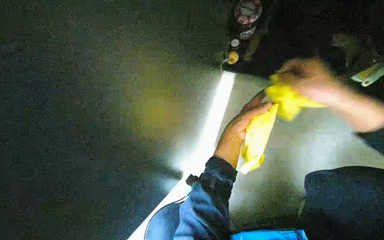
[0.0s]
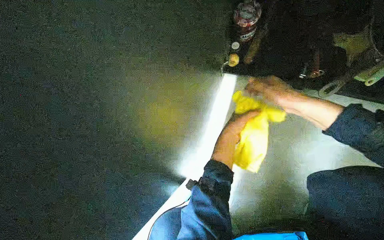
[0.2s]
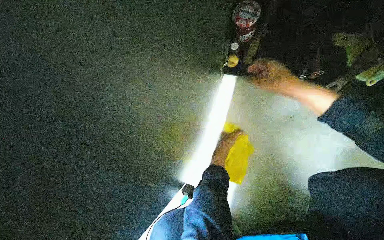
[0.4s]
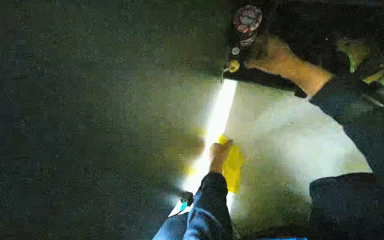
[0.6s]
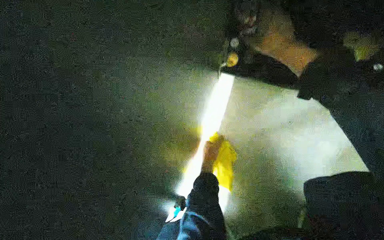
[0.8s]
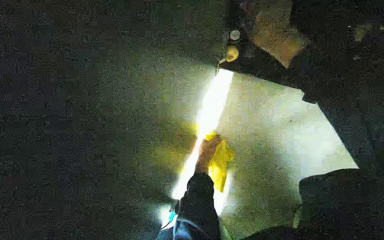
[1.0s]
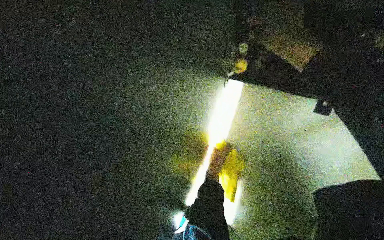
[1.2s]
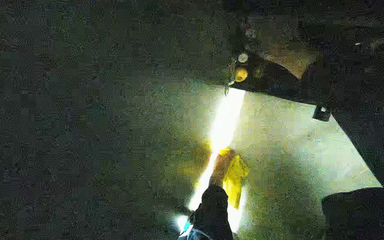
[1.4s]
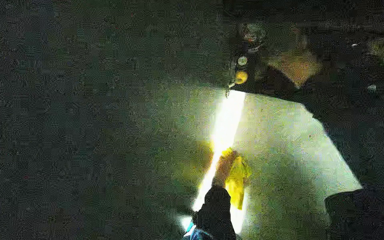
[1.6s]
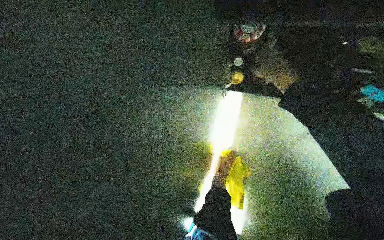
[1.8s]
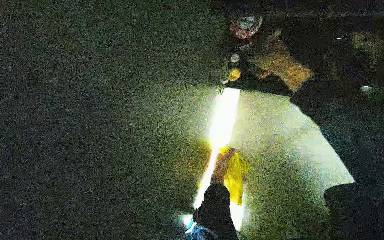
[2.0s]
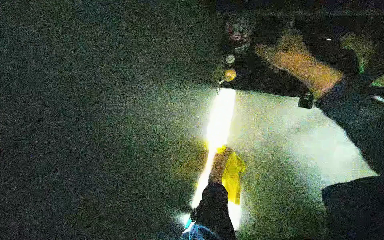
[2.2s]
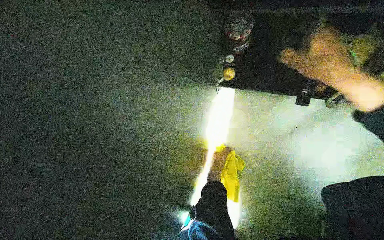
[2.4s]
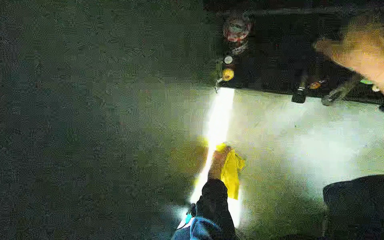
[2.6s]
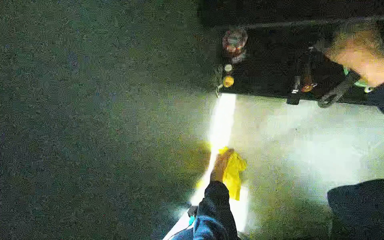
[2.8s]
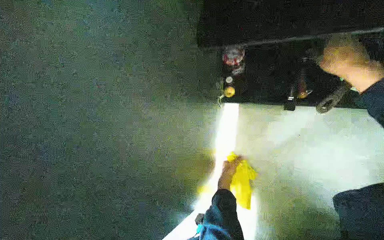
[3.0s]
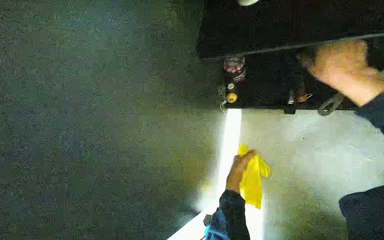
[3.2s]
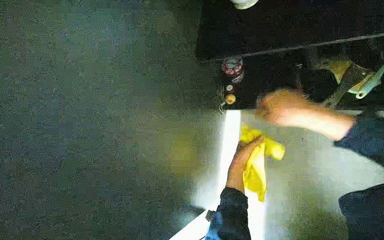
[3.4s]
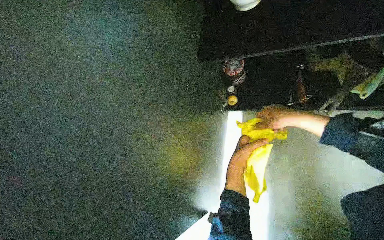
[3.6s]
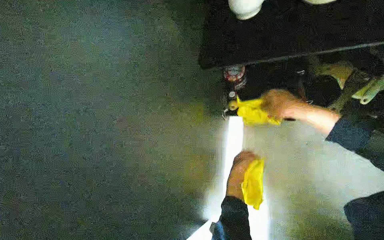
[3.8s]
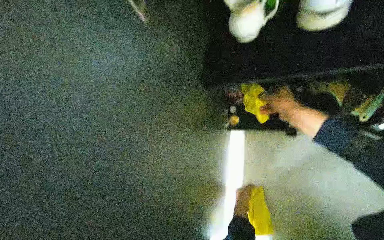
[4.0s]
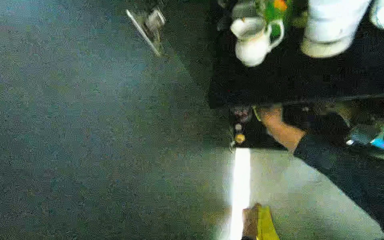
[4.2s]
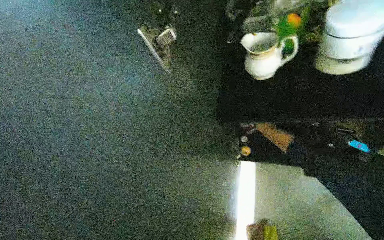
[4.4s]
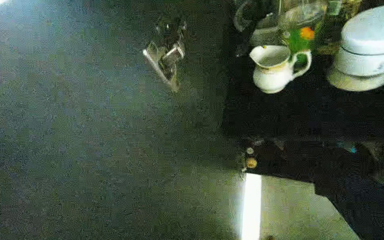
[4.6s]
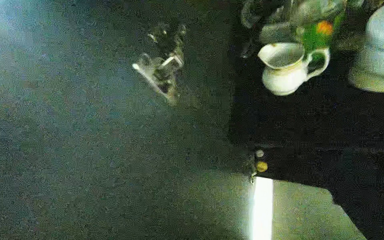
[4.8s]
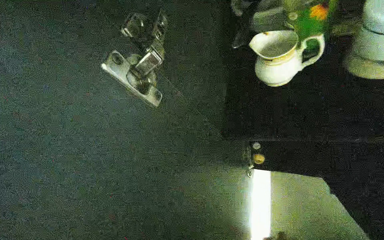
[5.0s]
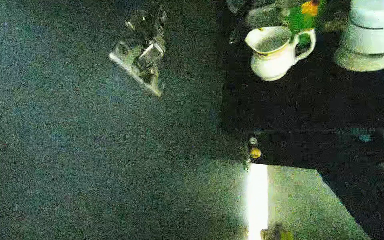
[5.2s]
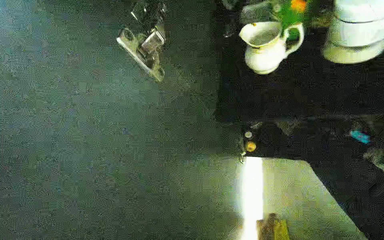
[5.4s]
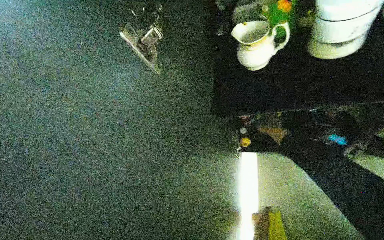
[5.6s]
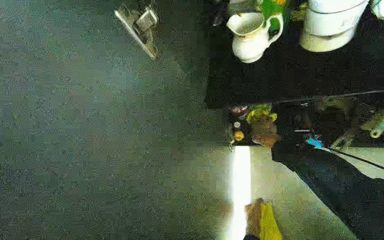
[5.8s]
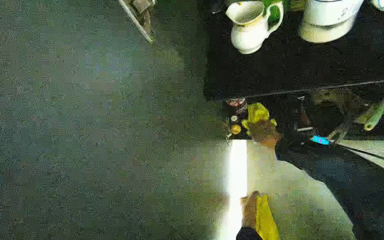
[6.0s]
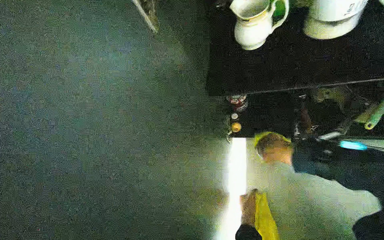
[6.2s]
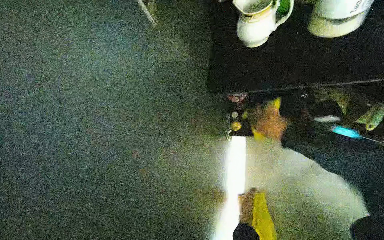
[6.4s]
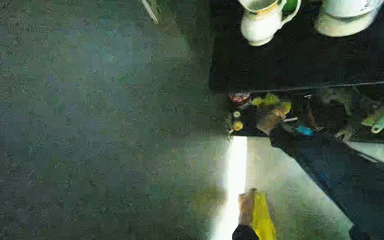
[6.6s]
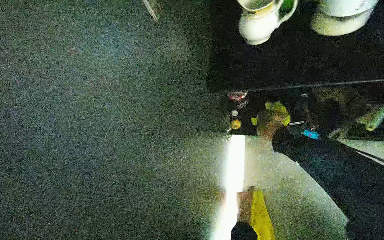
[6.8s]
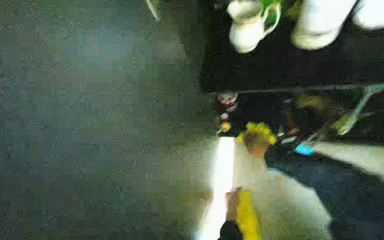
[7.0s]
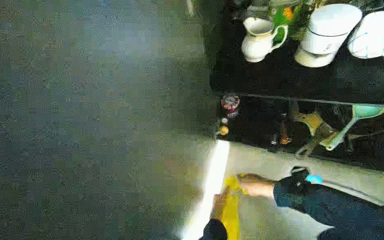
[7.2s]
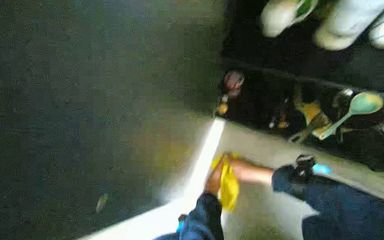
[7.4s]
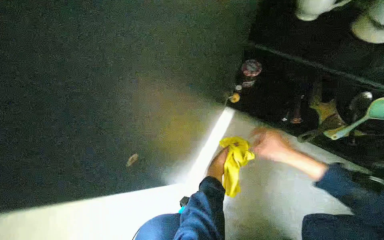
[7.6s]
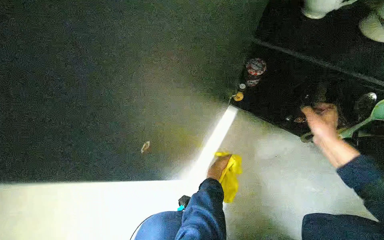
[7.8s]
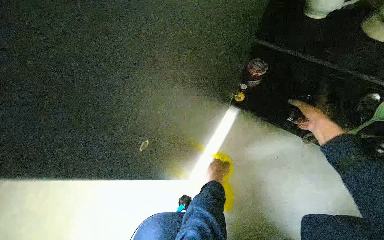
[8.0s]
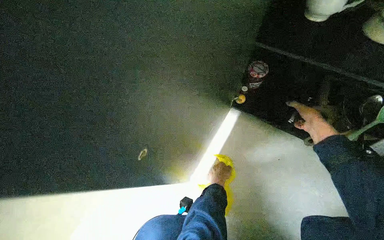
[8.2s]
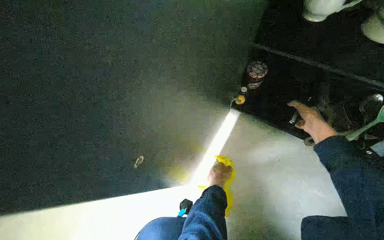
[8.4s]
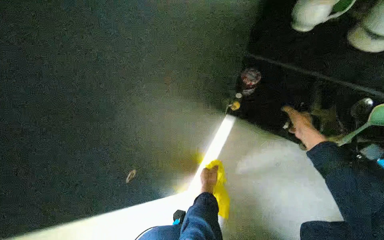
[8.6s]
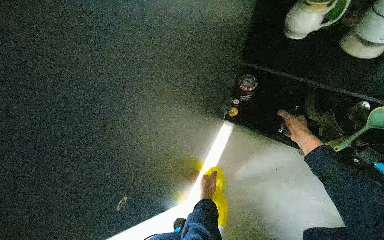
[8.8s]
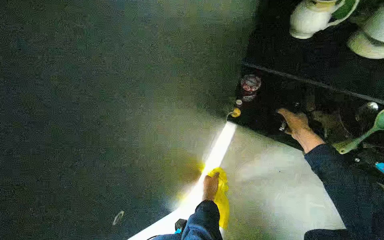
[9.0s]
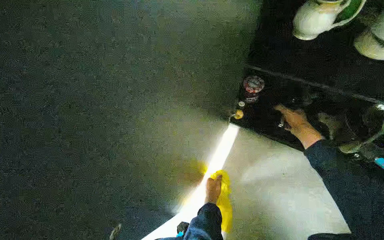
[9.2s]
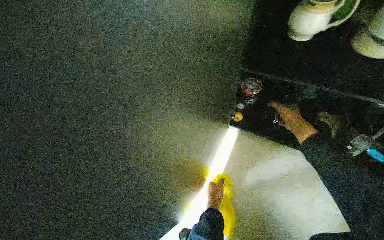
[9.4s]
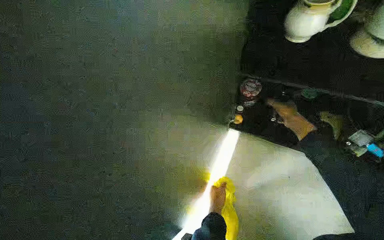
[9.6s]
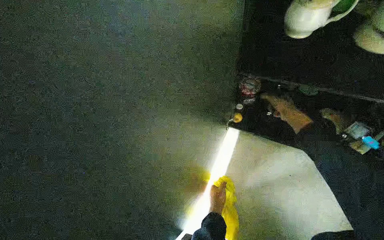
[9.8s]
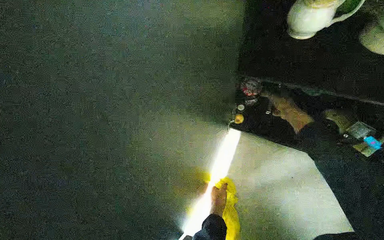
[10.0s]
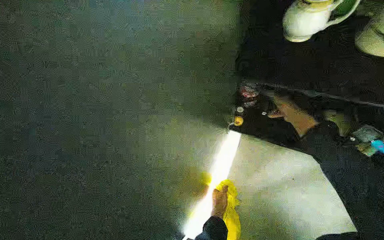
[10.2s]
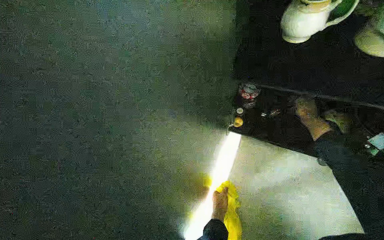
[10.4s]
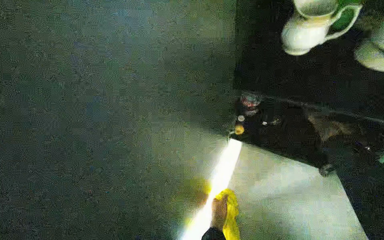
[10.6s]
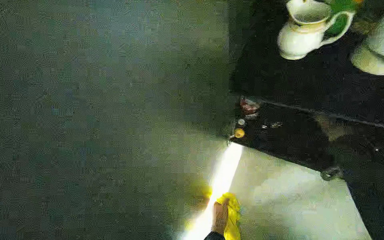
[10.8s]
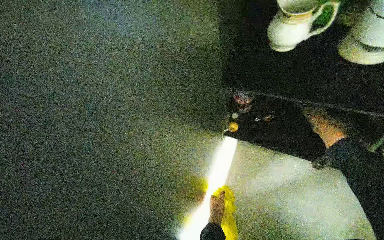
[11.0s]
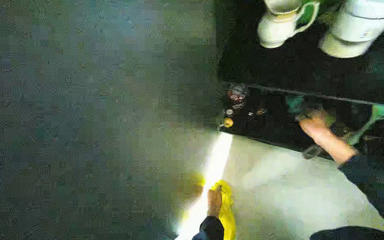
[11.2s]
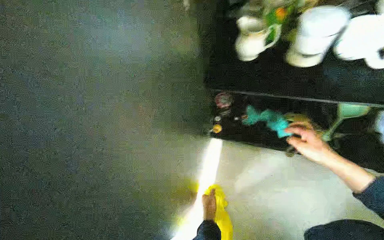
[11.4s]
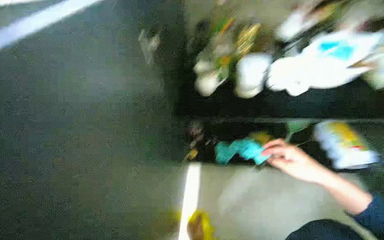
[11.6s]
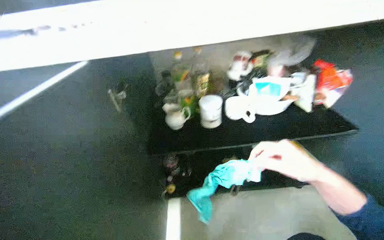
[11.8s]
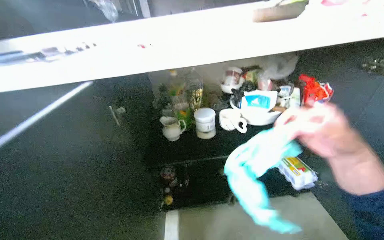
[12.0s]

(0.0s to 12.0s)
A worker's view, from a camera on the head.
Job: cleaning kitchen.
The whole recording: Cleaning kitchen cabinet. The worker wipes cups, cleans and organizes items inside the cabinet, and wipes the cabinet doors.
0.0s - 1.6s: The left hand is displaced farther from the camera and down the picture by some 25 cm.
1.6s - 3.0s: The left hand is displaced nearer to the camera by some 10 cm.
3.0s - 4.4s: The right hand heads farther from the camera, covering approximately 40 cm.
6.0s - 7.6s: The scene rotates clockwise by roughly 25 degrees.
7.6s - 9.0s: The right hand shifts approximately 20 cm up the picture, to the right and farther from the camera.
9.0s - 10.4s: The right hand heads to the right and farther from the camera, covering approximately 20 cm.
10.4s - 12.0s: The wearer's head swings about 30 degrees to the right. The camera pitches upward, by roughly 30 degrees.

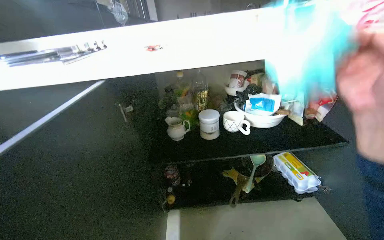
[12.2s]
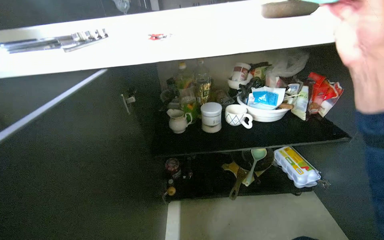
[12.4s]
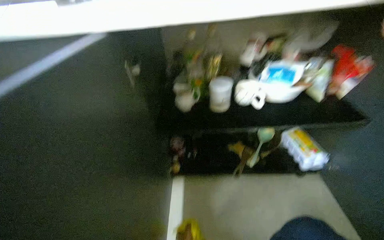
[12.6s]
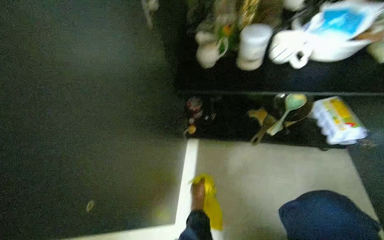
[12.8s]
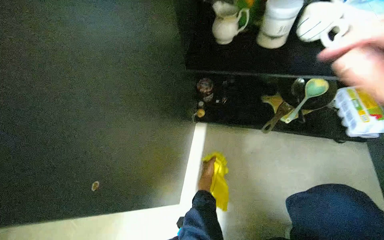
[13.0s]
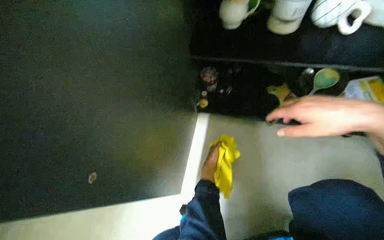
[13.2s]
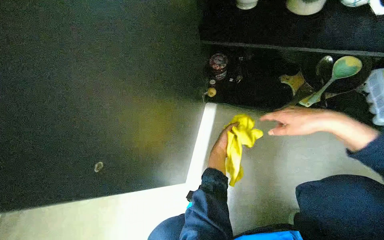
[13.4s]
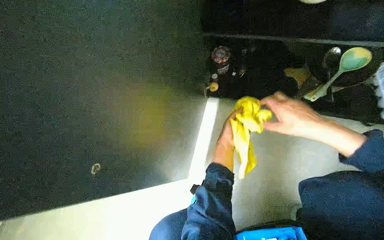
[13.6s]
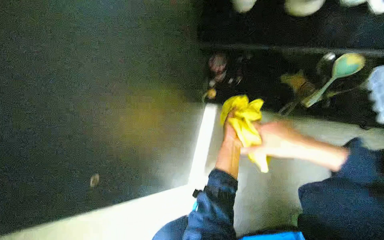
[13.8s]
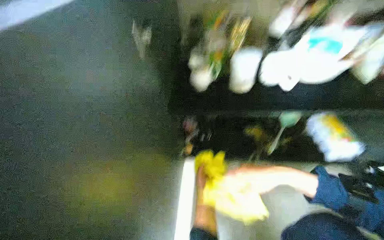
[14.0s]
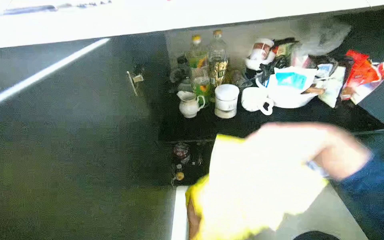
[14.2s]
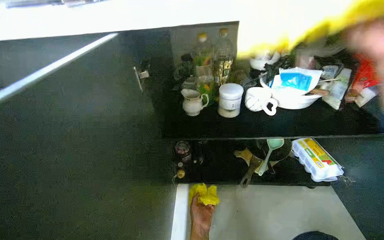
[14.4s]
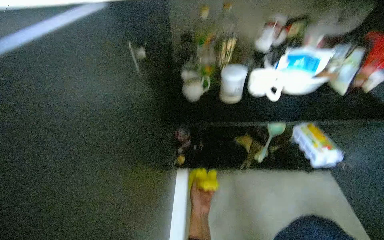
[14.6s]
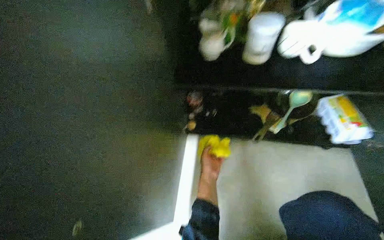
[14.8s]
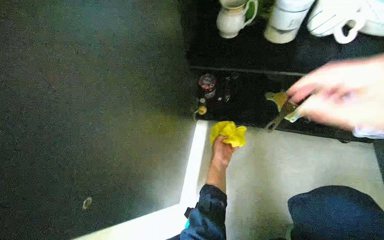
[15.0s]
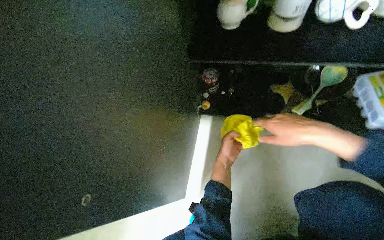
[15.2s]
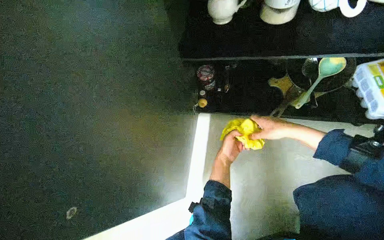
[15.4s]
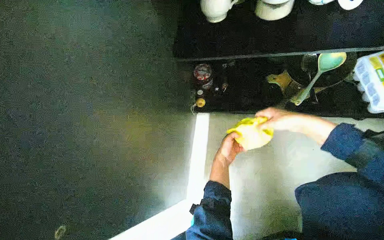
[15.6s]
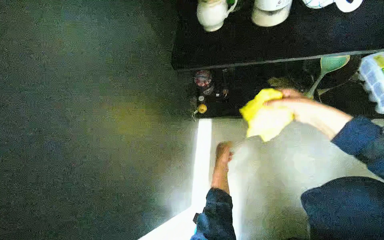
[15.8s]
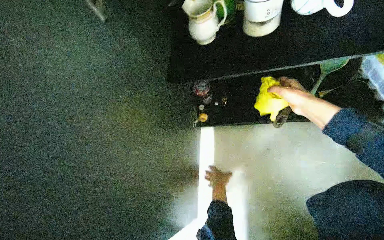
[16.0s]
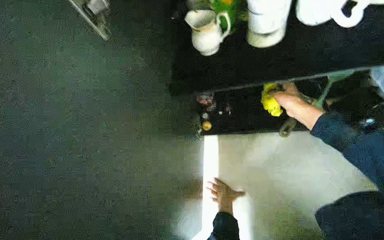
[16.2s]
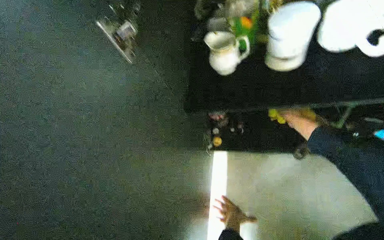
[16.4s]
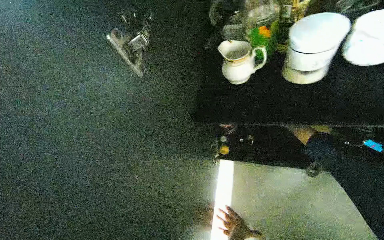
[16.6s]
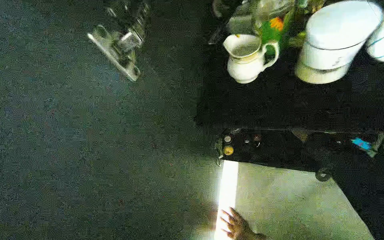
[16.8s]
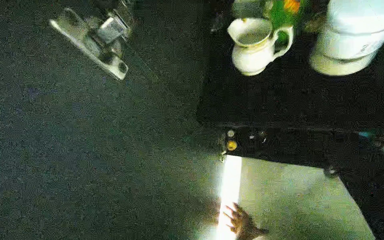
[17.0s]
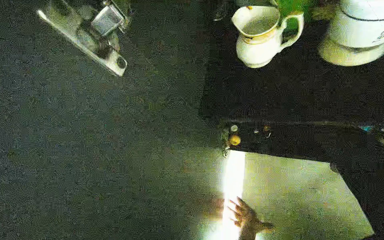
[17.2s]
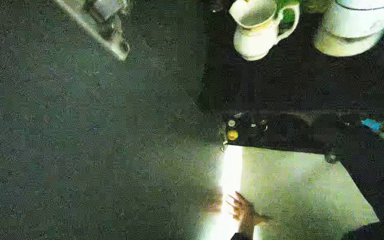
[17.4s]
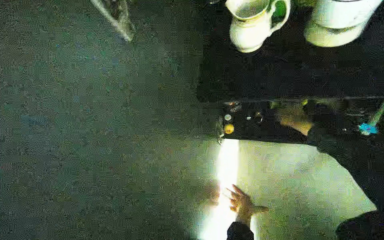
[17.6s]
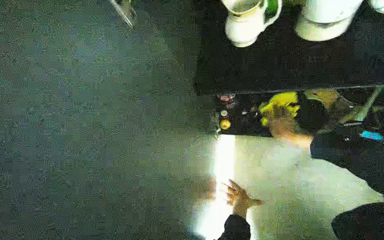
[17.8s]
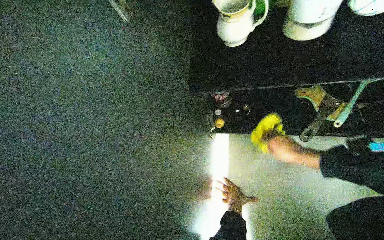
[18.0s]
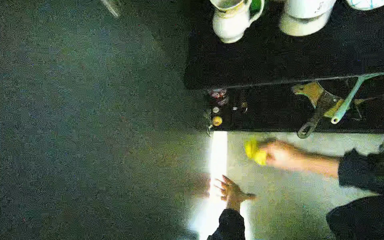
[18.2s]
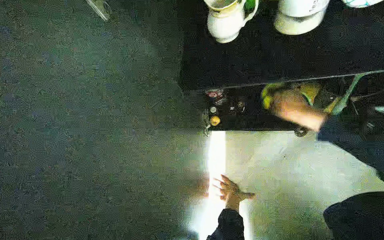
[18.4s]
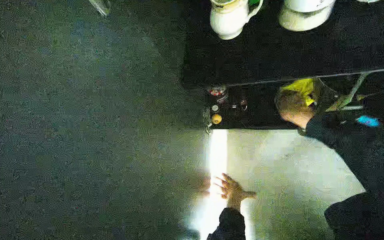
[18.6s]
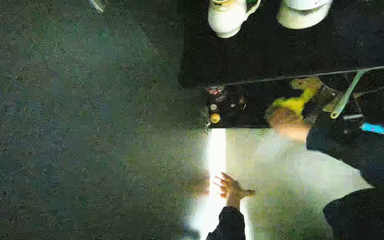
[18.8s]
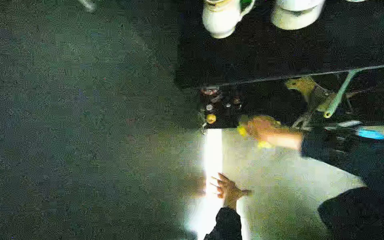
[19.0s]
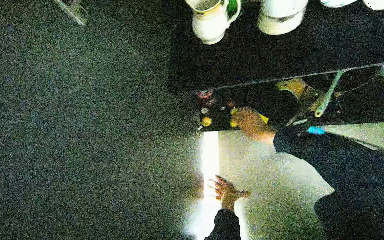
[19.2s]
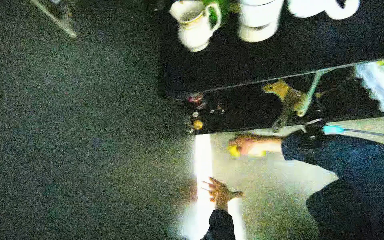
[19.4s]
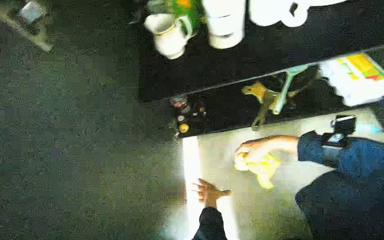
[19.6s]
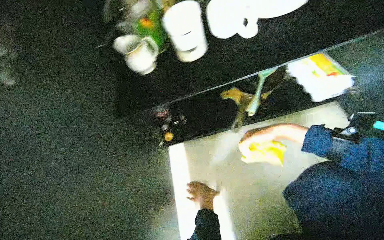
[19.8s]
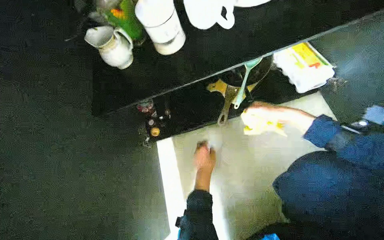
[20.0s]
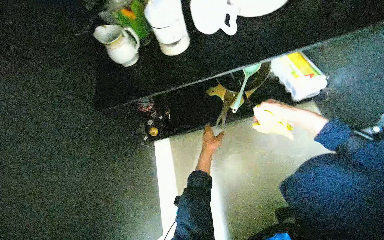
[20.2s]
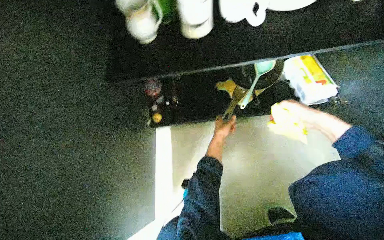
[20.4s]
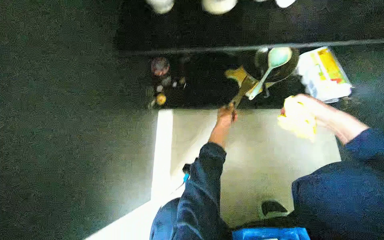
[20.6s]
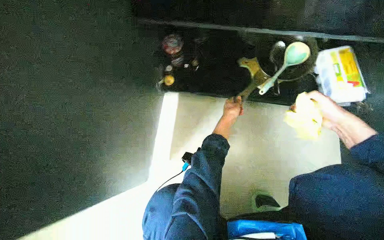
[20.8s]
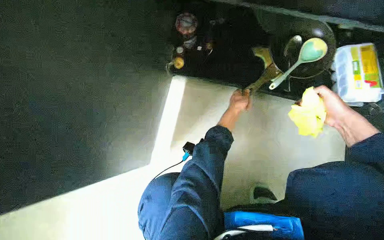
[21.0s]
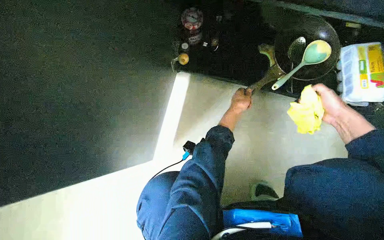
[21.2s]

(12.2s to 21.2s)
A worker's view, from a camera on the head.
Job: cleaning kitchen.
The whole recording: Cleaning kitchen cabinet. The worker wipes cups, cleans and organizes items inside the cabinet, and wipes the cabinet doors.
12.2s - 13.8s: The head turns to the left by approximately 15 degrees. The wearer looks roughly 40 degrees further downward.
18.2s - 19.8s: The right hand travels nearer to the camera by approximately 15 cm.
19.8s - 21.2s: The camera pitches downward, by approximately 15 degrees. Everything in view rotates some 30 degrees clockwise. The right hand shifts about 15 cm to the right. The left hand is displaced up the picture and to the right by approximately 25 cm.
